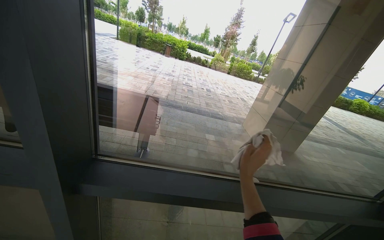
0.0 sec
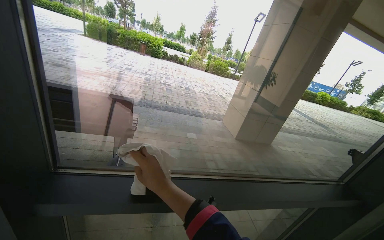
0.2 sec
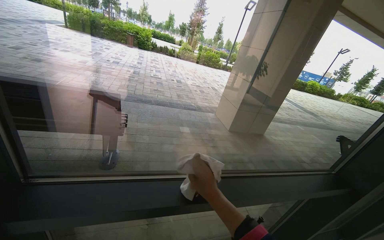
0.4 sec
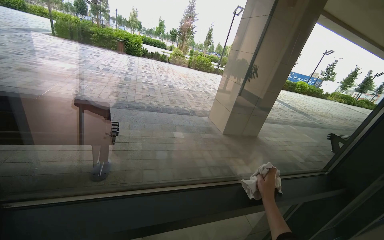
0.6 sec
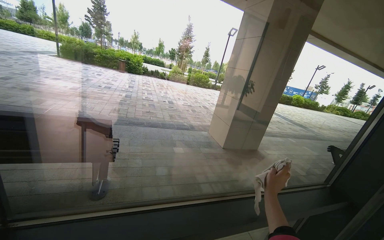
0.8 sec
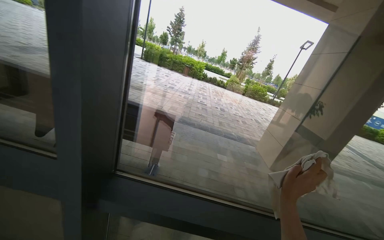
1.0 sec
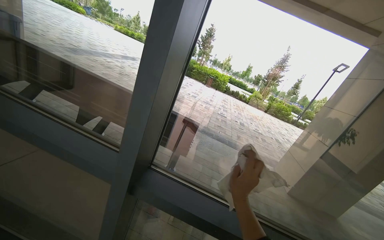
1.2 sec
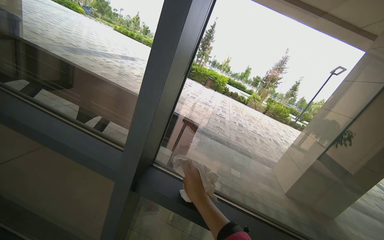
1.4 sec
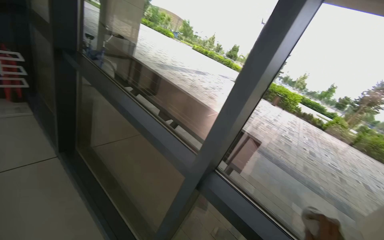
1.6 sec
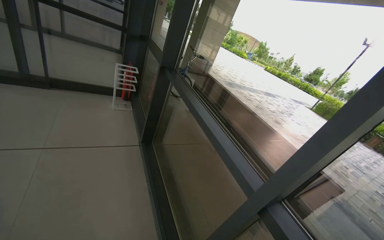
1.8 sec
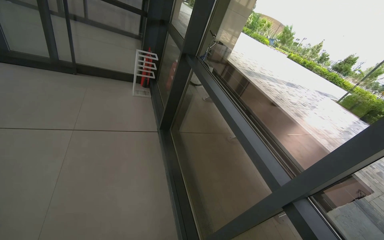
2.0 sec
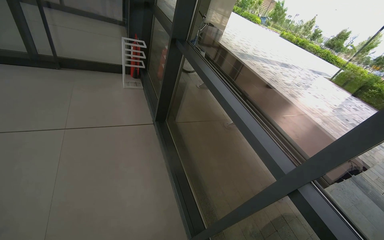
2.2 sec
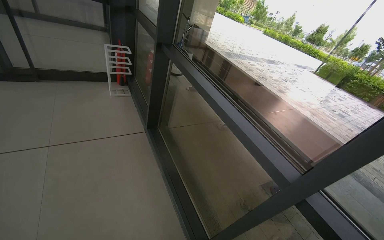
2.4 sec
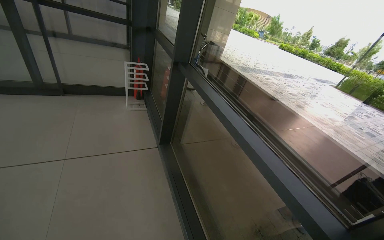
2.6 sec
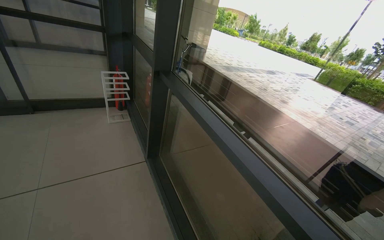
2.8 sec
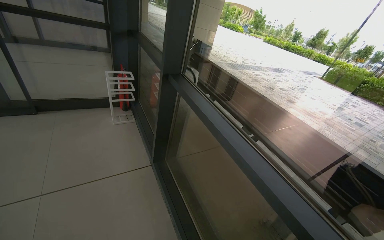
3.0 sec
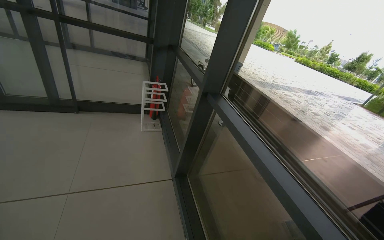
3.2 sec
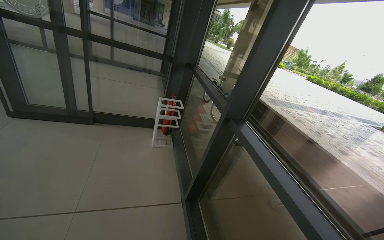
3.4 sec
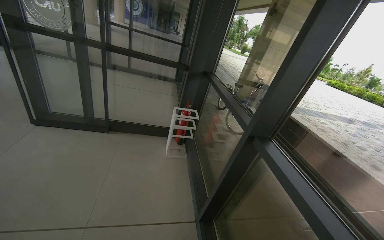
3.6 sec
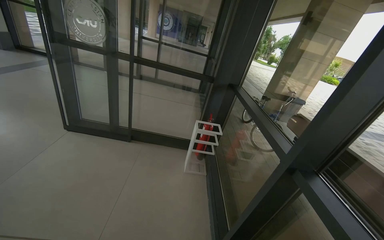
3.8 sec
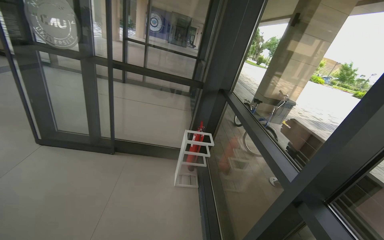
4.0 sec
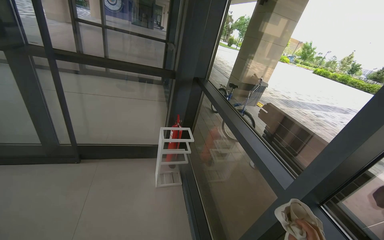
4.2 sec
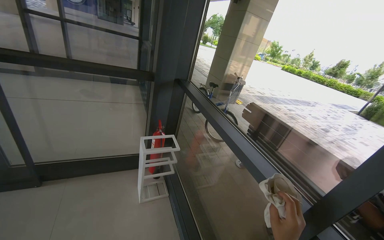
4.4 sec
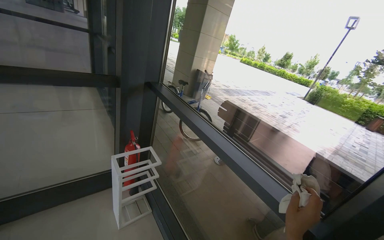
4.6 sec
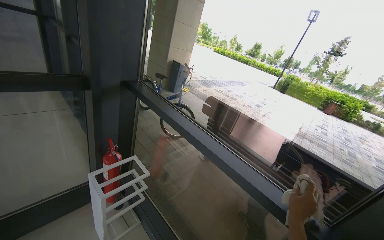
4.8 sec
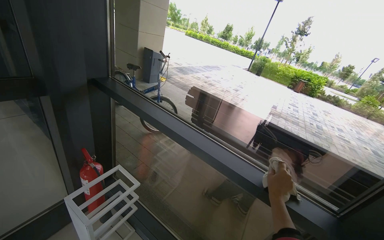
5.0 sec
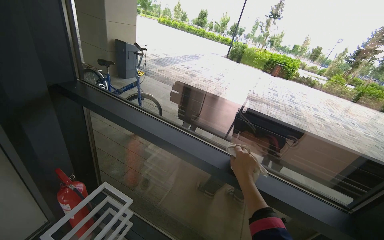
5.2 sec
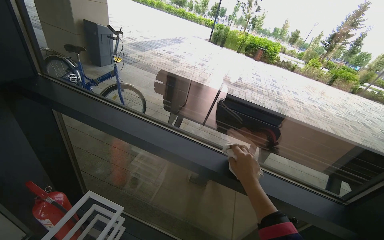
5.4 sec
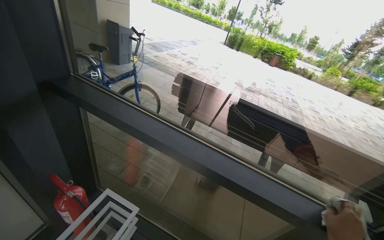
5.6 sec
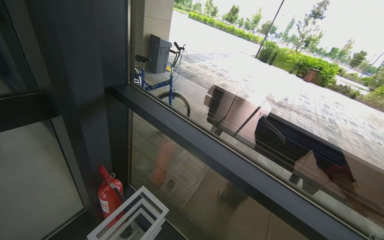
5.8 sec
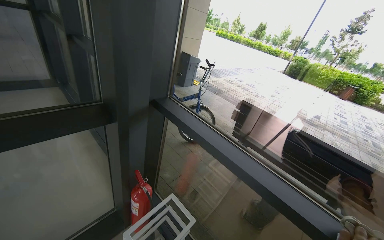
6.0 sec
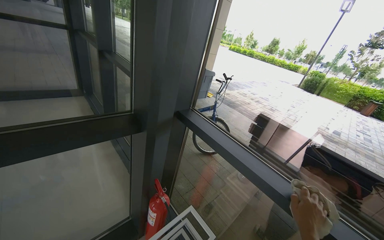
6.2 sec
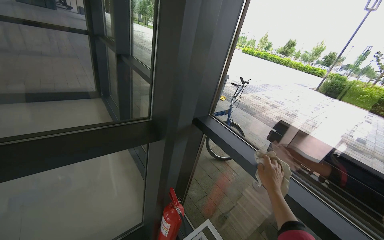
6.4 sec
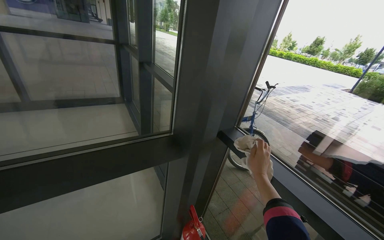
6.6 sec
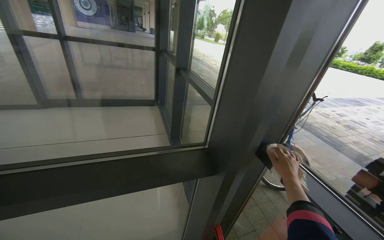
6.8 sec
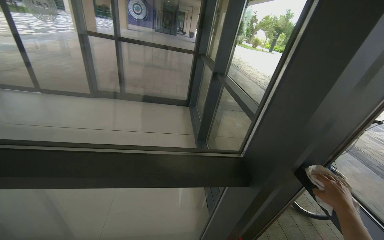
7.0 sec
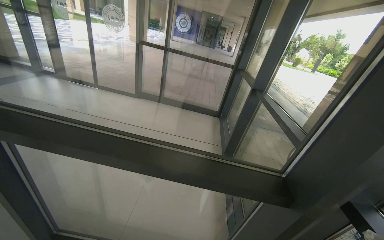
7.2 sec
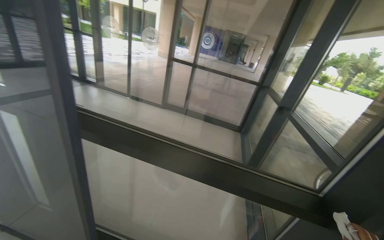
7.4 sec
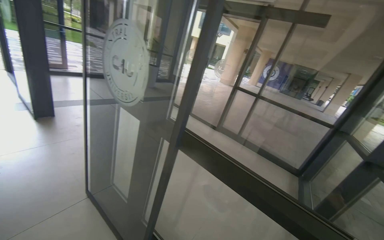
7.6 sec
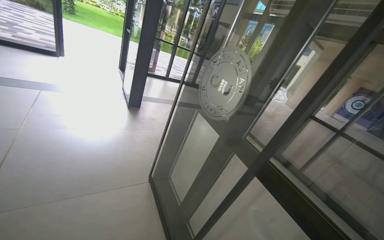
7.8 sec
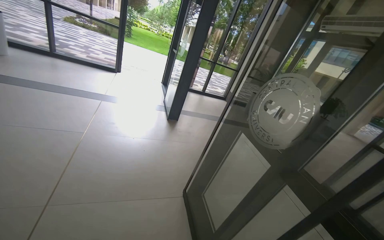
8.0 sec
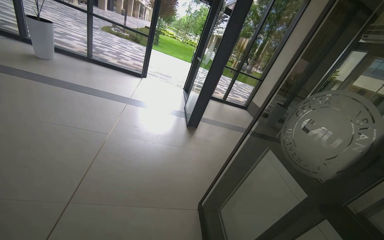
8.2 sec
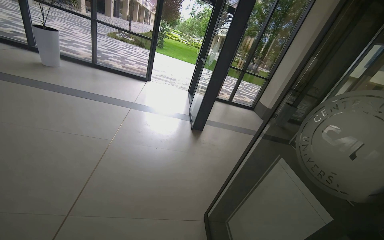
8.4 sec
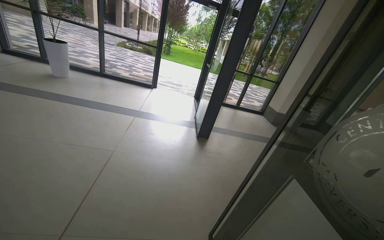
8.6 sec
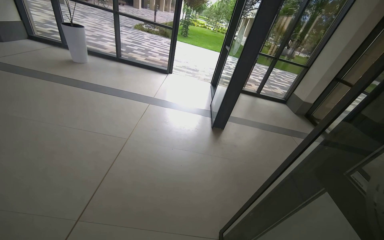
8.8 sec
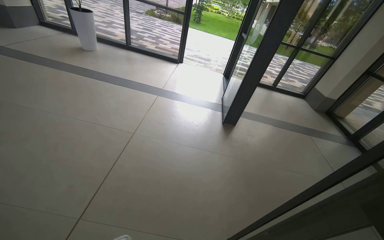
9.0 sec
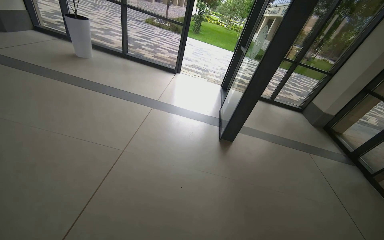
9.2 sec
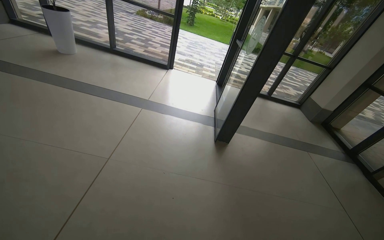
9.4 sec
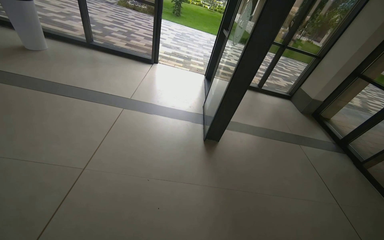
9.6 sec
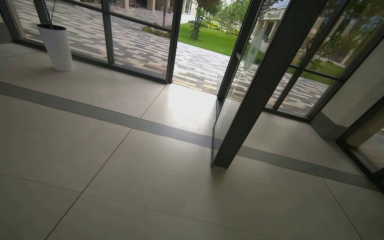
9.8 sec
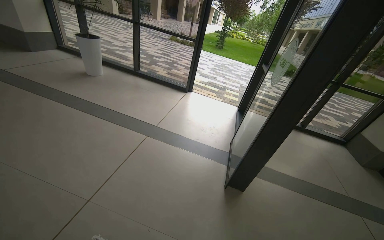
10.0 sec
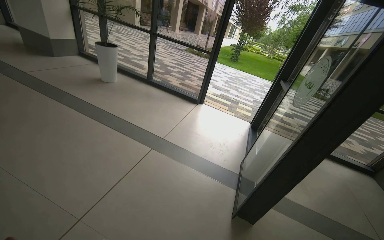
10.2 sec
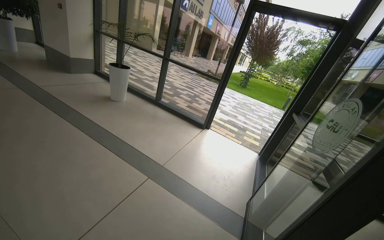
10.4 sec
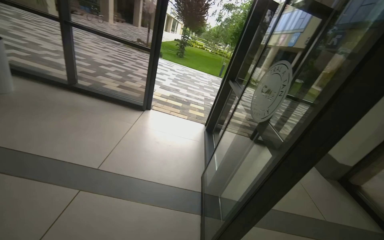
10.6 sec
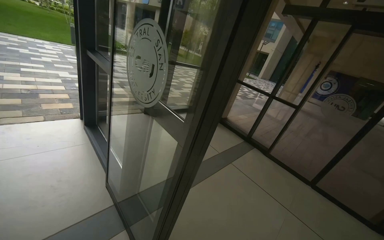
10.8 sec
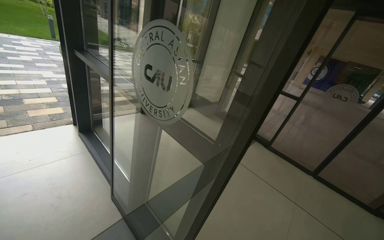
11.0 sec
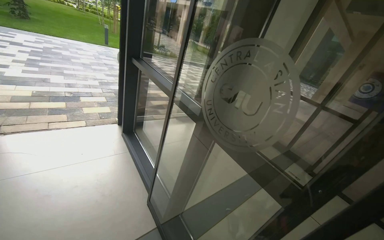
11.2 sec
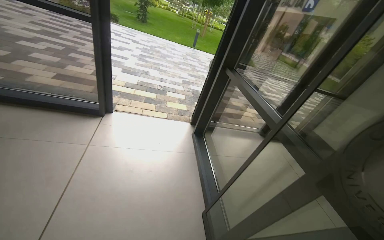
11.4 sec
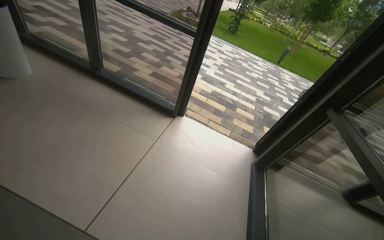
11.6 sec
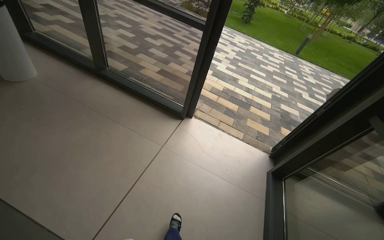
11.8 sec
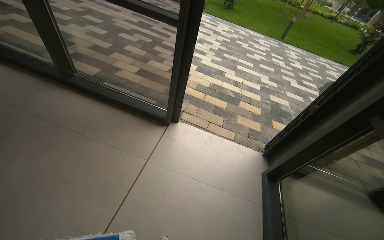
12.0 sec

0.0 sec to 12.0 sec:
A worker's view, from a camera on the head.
Job: cleaning windows.
The whole recording: Cleaning building glass windows. The worker cleans the large glass windows frame and doors of the building.
0.0 sec to 1.6 sec: The wearer's head swings some 40 degrees to the left. The view tips upward by some 15 degrees.
1.6 sec to 3.0 sec: The camera travels about 50 cm. The view swings about 25 degrees to the left.
3.0 sec to 4.4 sec: The camera is carried some 1 m.
4.4 sec to 6.0 sec: The camera is carried some 80 cm. The wearer's head swings roughly 25 degrees to the right.
6.0 sec to 7.6 sec: The wearer moves roughly 40 cm. The head rotates about 80 degrees to the left. The view tilts about 25 degrees upward.
7.6 sec to 9.0 sec: The camera is carried approximately 80 cm. The head rotates roughly 60 degrees to the left.
9.0 sec to 10.4 sec: The camera travels roughly 1 m. The wearer's head swings some 20 degrees to the left. The wearer looks some 20 degrees further upward.
10.4 sec to 12.0 sec: The camera is carried some 2 m. The view tips downward by roughly 25 degrees.

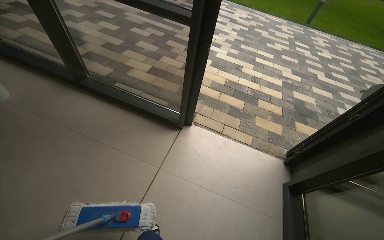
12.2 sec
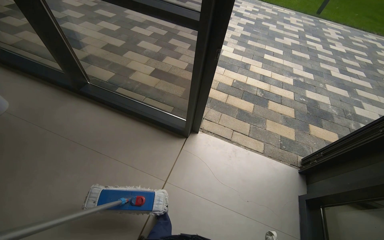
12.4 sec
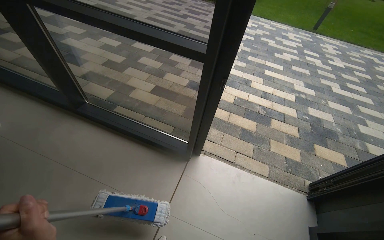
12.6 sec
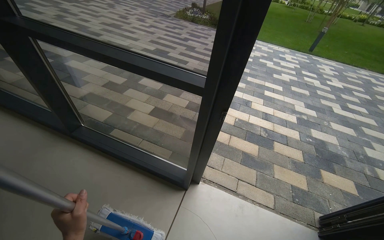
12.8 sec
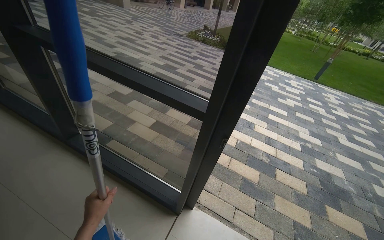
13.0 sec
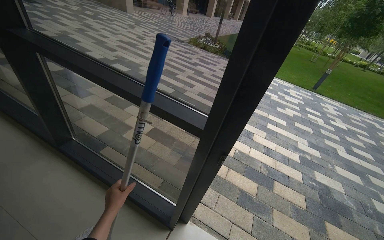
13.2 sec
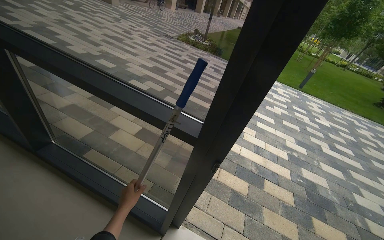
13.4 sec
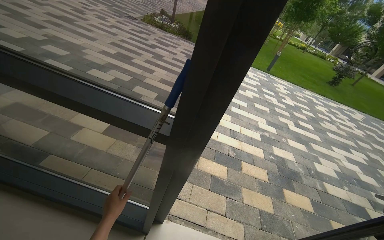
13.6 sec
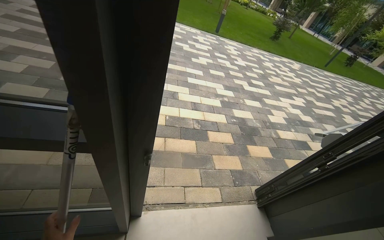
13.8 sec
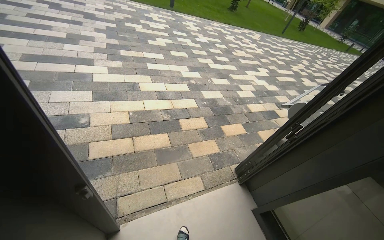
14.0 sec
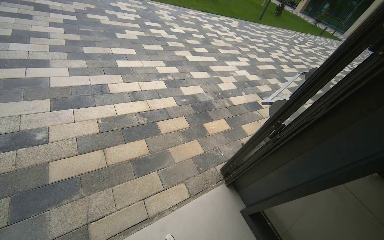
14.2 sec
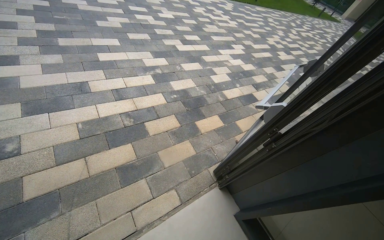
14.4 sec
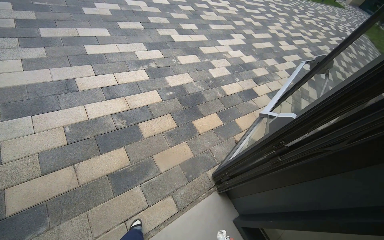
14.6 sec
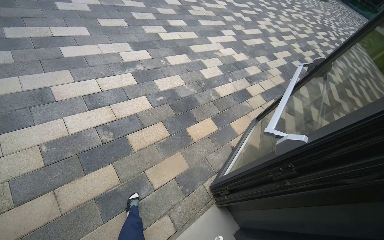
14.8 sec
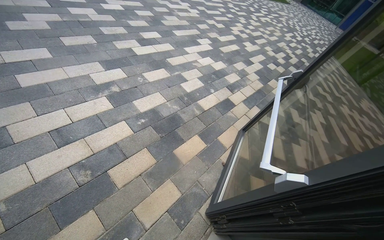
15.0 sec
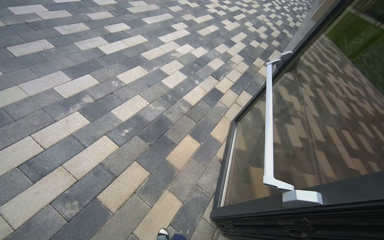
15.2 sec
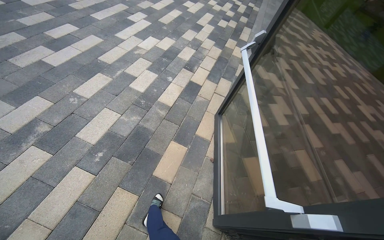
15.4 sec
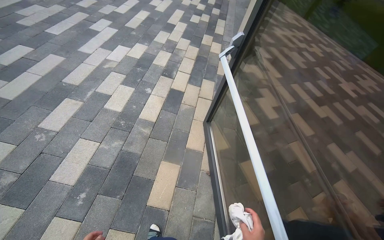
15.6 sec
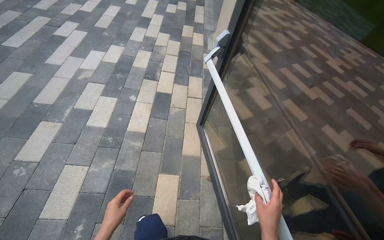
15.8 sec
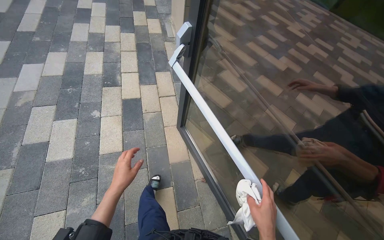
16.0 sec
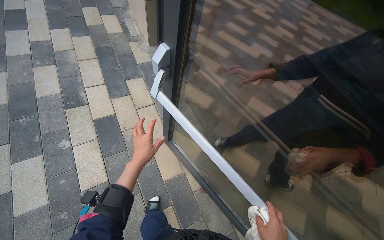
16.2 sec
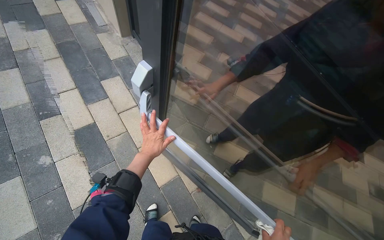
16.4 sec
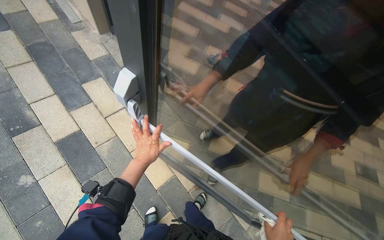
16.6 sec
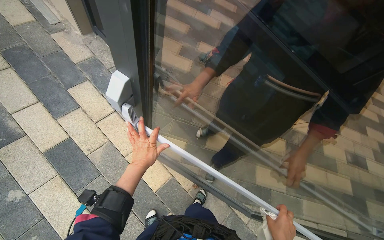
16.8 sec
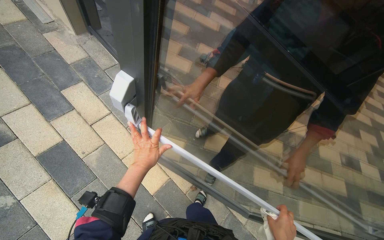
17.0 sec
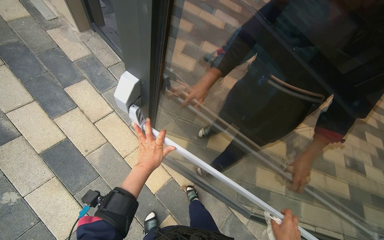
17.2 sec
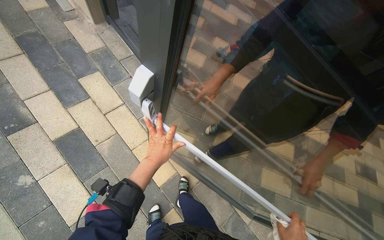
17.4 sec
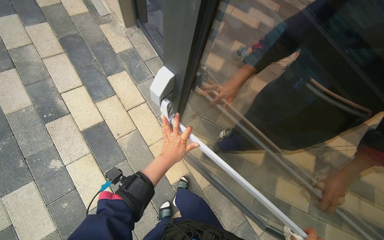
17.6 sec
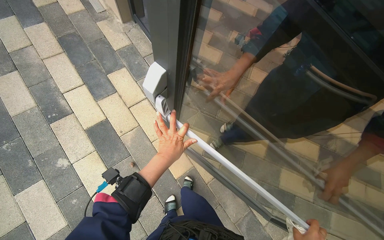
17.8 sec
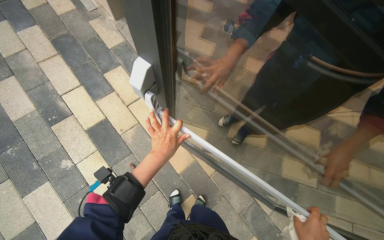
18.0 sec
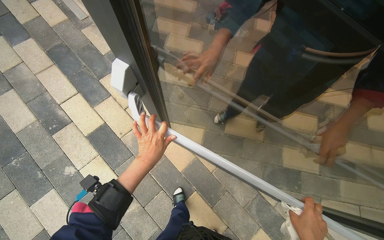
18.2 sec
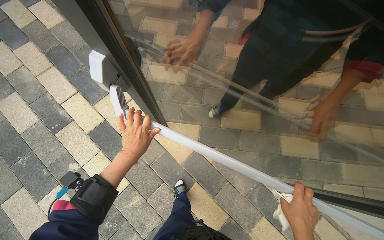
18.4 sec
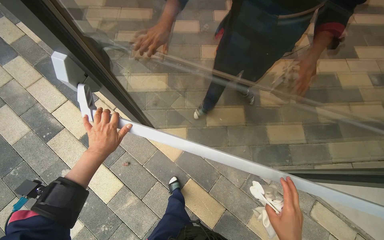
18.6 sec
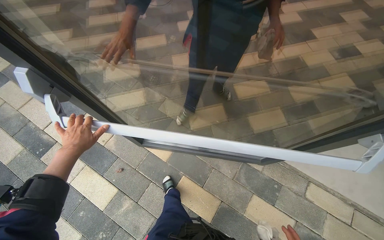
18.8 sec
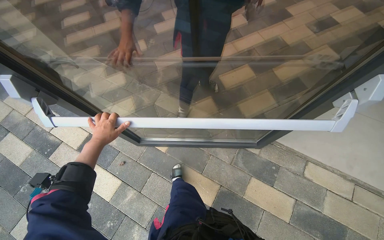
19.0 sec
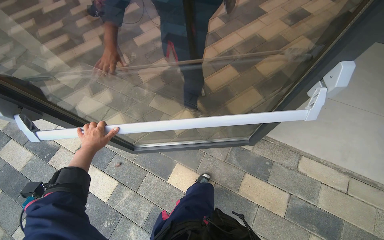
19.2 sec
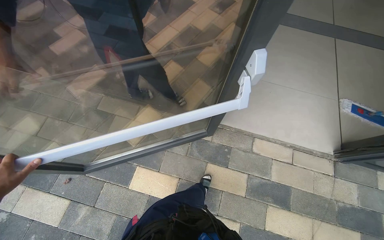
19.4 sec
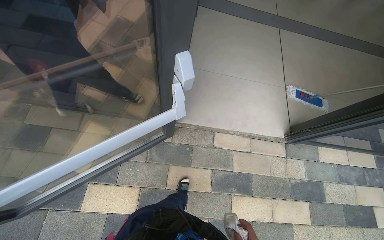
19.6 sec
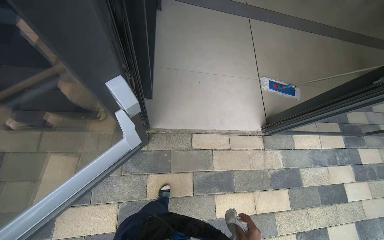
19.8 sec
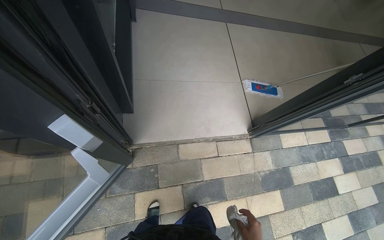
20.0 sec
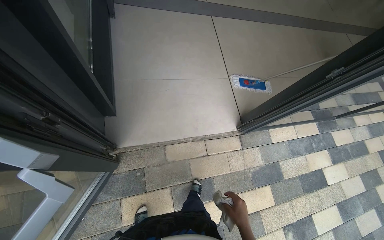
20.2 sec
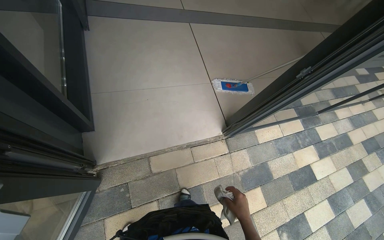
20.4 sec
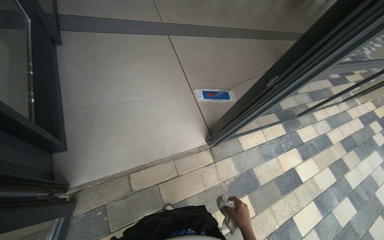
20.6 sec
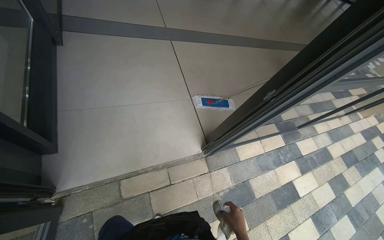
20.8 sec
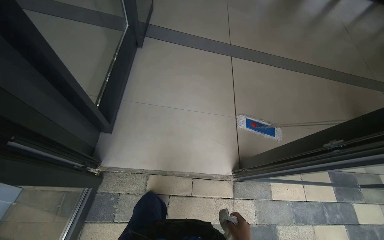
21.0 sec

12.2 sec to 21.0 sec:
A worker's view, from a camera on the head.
Job: cleaning windows.
The whole recording: Cleaning building glass windows. The worker cleans the large glass windows frame and doors of the building.
12.2 sec to 13.6 sec: The head travels about 70 cm.
13.6 sec to 15.2 sec: The camera travels roughly 1.5 m. The head rotates roughly 65 degrees to the right. The view tips downward by approximately 35 degrees.
15.2 sec to 16.6 sec: The camera travels some 1 m. The wearer looks about 75 degrees further to the right. The camera pitches downward, by about 30 degrees.
16.6 sec to 18.0 sec: The left hand goes some 10 cm nearer to the camera.
18.0 sec to 19.6 sec: The camera is carried about 90 cm. The wearer looks approximately 45 degrees further to the right.
19.6 sec to 21.0 sec: The head travels approximately 60 cm.
